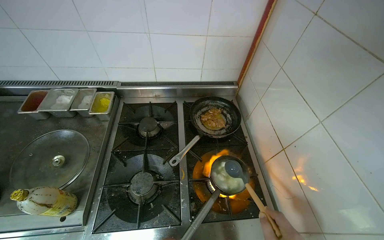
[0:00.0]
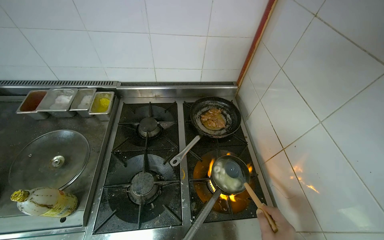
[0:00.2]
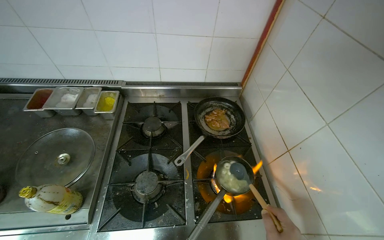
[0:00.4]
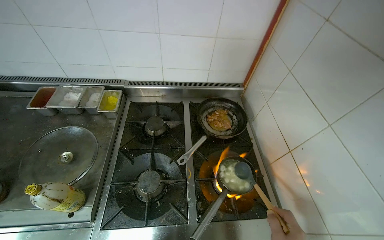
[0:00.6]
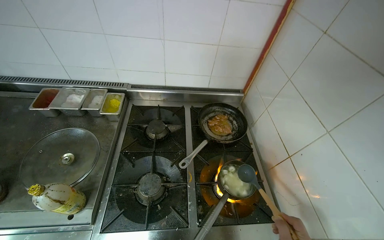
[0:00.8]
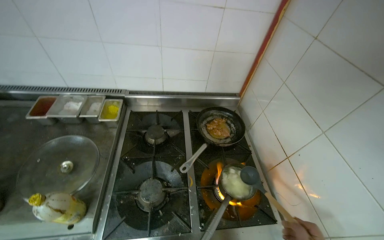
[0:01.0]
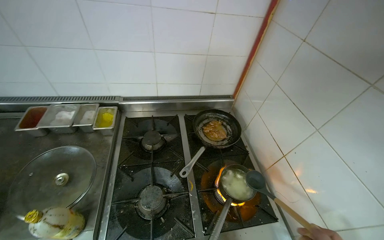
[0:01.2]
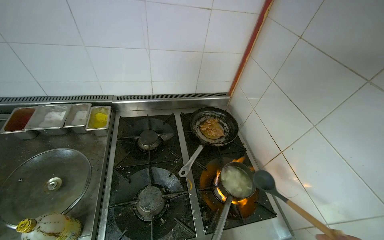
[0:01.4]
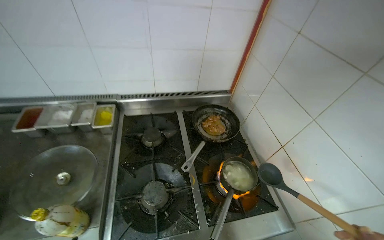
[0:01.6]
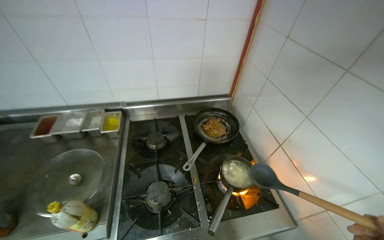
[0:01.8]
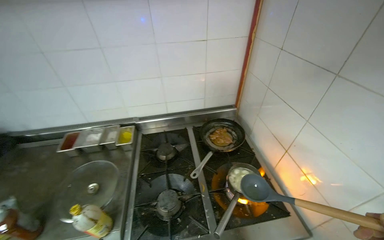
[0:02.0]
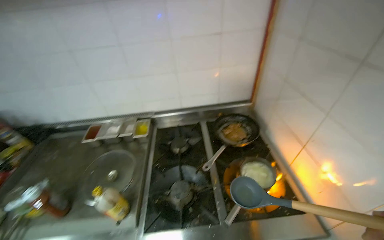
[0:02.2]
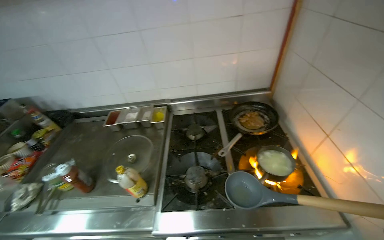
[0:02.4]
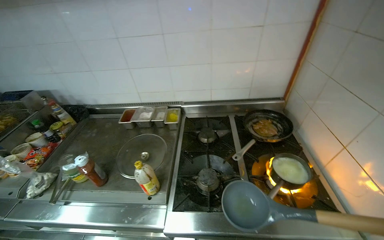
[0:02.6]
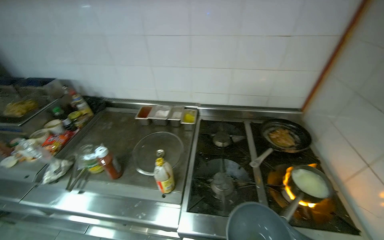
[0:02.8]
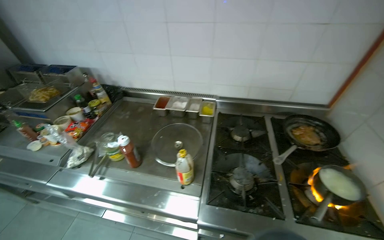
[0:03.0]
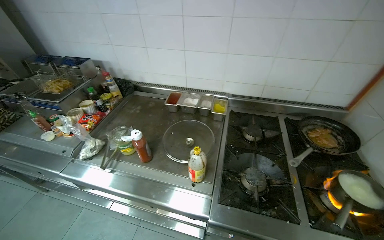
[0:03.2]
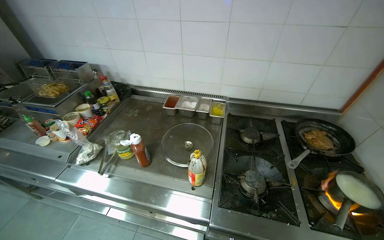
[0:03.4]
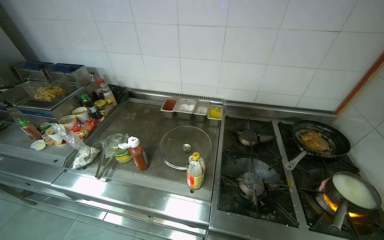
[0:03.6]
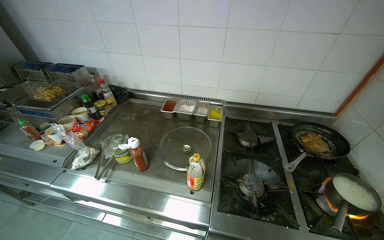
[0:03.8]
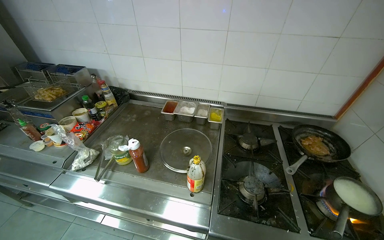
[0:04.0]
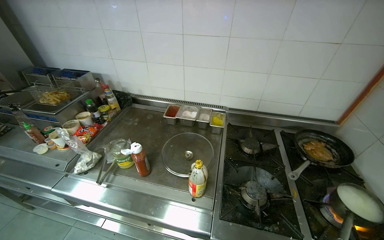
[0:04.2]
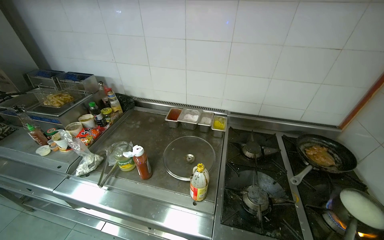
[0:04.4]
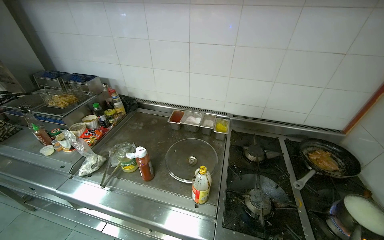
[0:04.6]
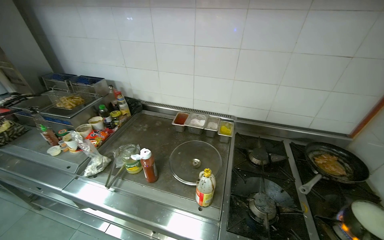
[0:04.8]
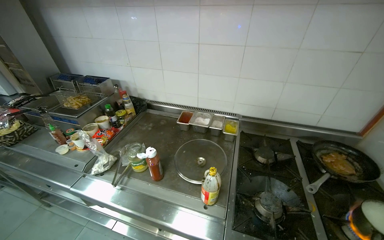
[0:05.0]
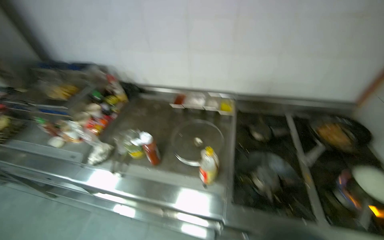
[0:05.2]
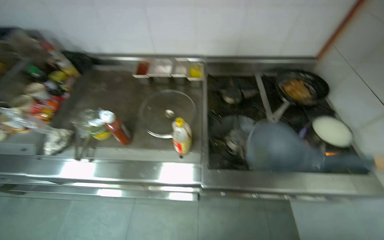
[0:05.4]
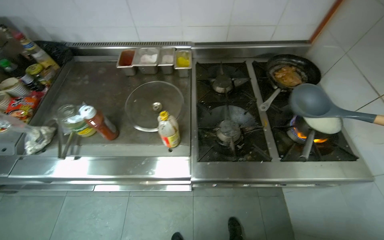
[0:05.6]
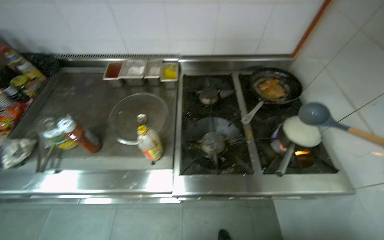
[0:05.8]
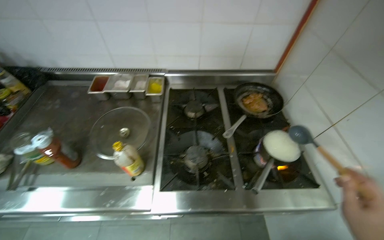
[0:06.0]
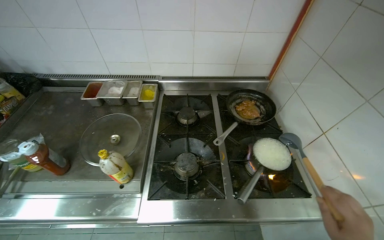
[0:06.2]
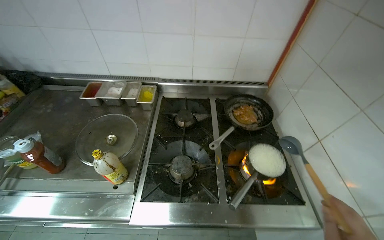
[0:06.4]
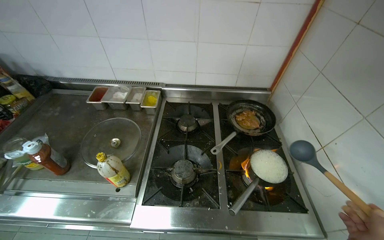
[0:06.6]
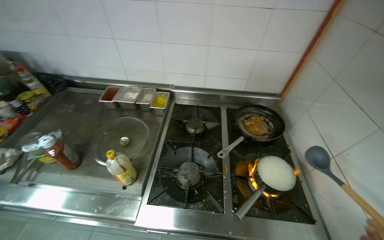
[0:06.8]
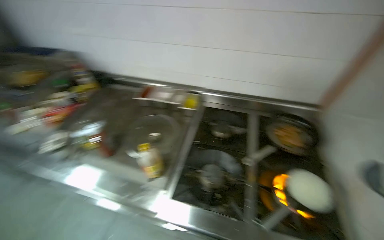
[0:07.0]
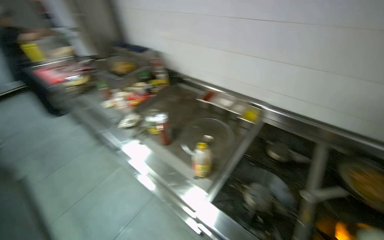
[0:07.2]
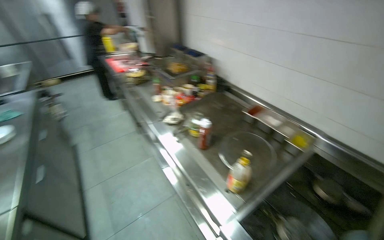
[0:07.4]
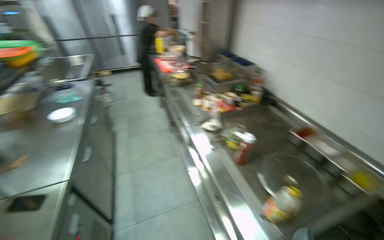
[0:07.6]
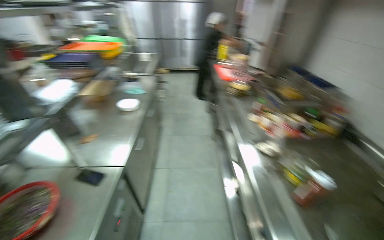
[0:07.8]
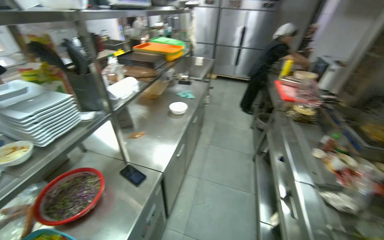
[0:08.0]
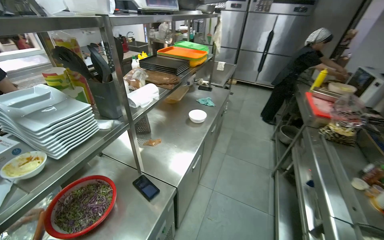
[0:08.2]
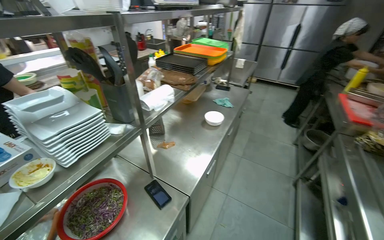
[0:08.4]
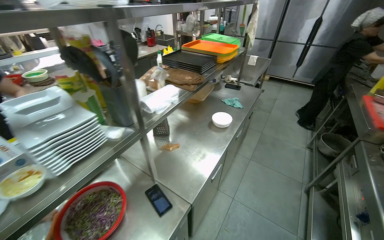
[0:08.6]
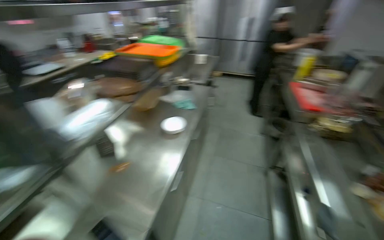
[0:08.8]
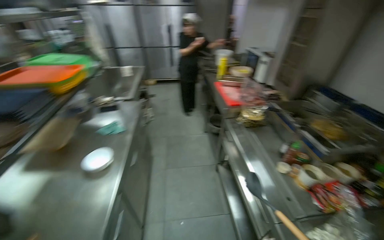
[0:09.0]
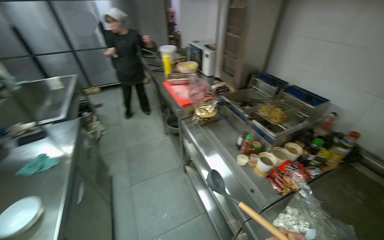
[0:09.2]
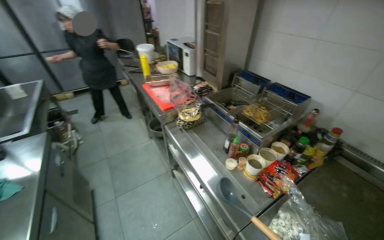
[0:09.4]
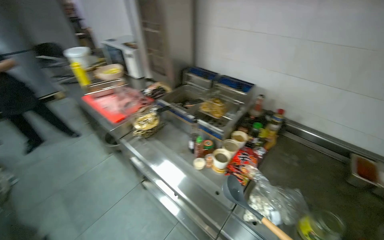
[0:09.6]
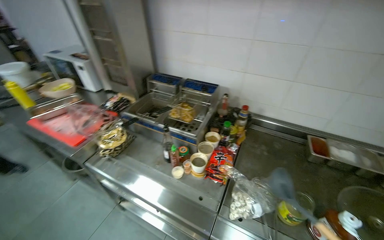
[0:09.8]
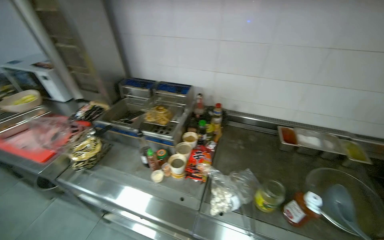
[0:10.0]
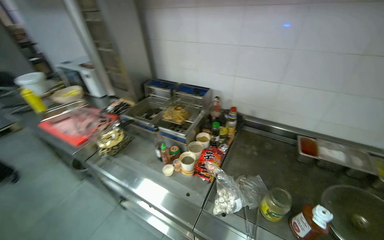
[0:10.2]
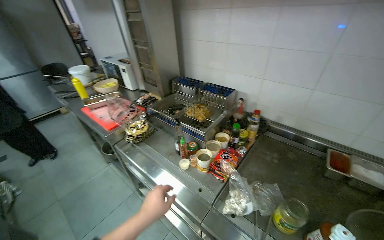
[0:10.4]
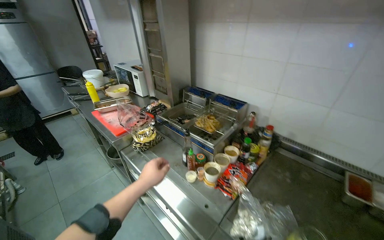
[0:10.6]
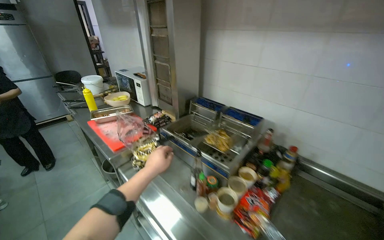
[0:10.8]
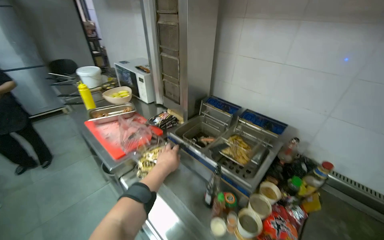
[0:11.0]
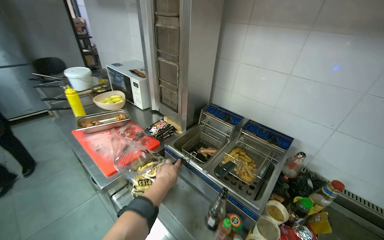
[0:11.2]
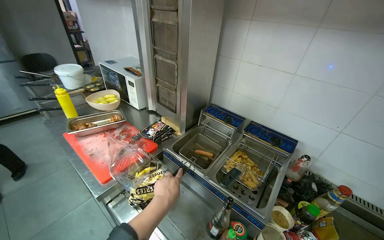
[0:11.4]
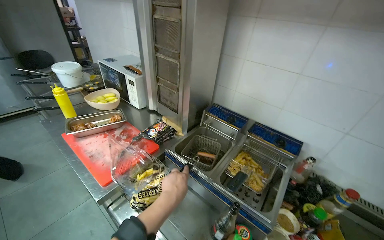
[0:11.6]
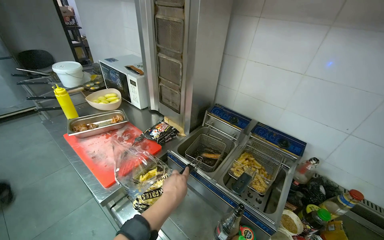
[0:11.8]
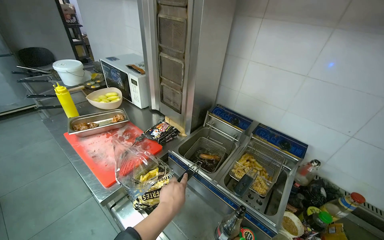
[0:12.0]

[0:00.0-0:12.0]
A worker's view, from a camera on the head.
Job: cooking food.
The whole recording: cooking dumplings. the worker cooking dumplings.
0:01.6 to 0:03.0: The wearer looks about 25 degrees further to the left.
0:04.4 to 0:06.0: The head rotates some 15 degrees to the right. The view tips downward by approximately 15 degrees.
0:06.0 to 0:07.6: The wearer looks some 70 degrees further to the left.
0:07.6 to 0:09.0: The wearer moves roughly 70 cm.
0:09.0 to 0:10.4: The head turns to the right by some 45 degrees.
0:10.4 to 0:12.0: The camera is carried some 60 cm.

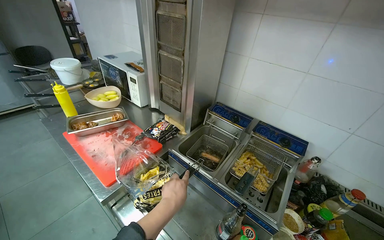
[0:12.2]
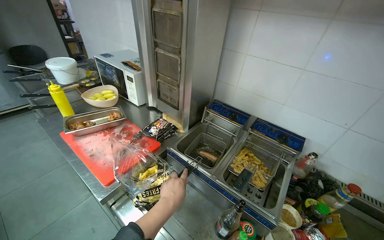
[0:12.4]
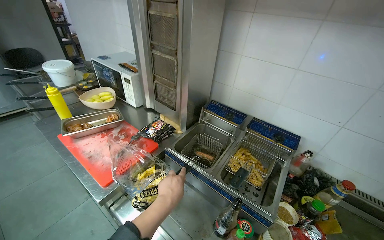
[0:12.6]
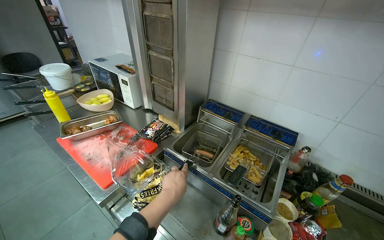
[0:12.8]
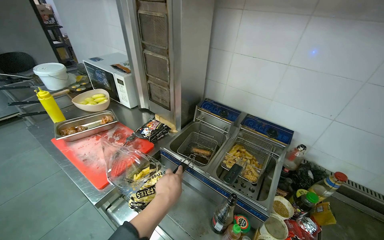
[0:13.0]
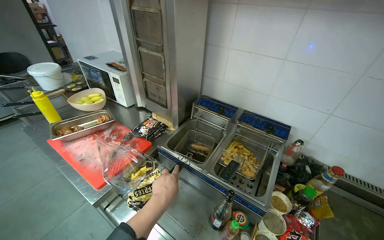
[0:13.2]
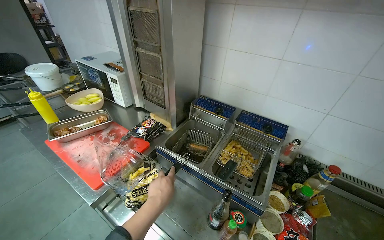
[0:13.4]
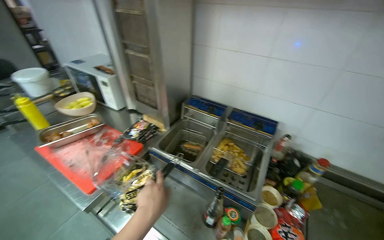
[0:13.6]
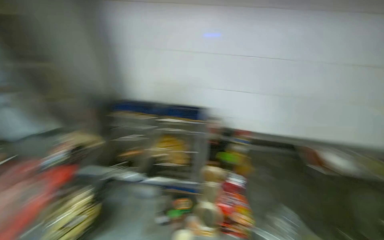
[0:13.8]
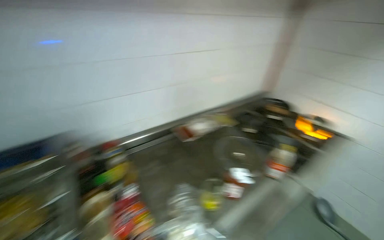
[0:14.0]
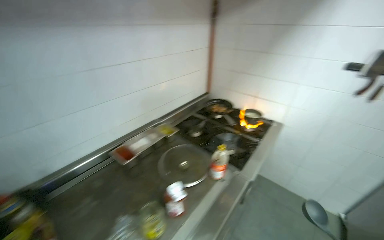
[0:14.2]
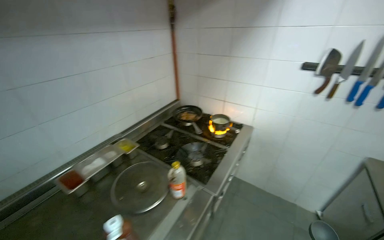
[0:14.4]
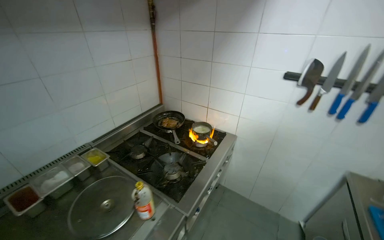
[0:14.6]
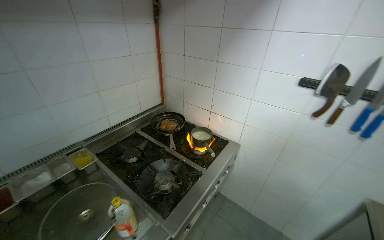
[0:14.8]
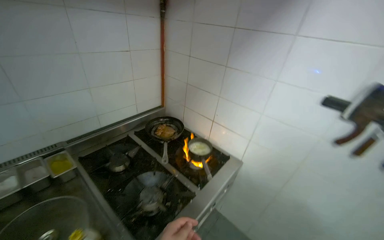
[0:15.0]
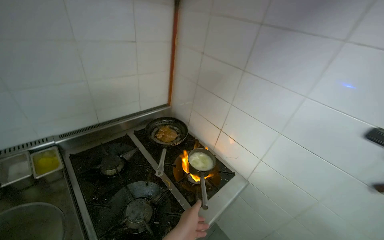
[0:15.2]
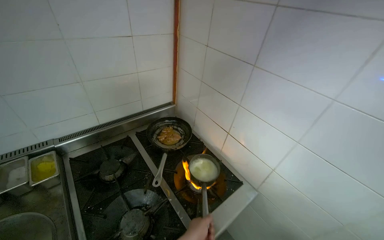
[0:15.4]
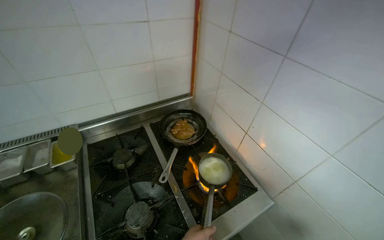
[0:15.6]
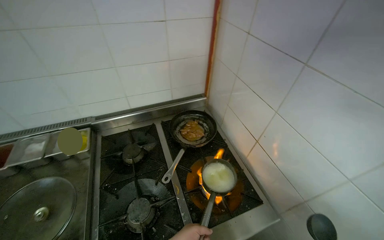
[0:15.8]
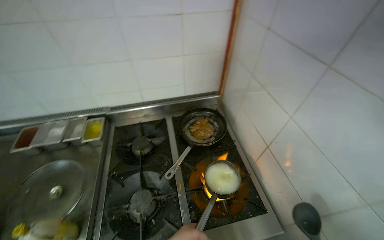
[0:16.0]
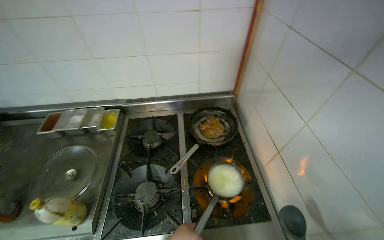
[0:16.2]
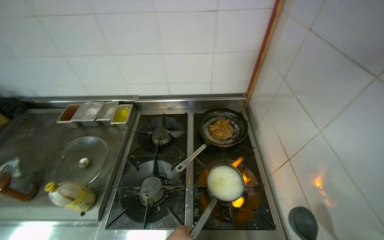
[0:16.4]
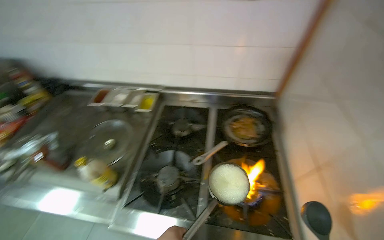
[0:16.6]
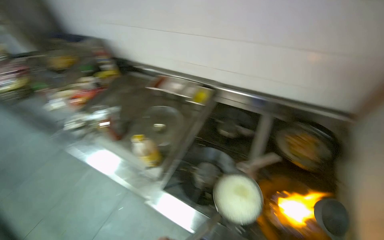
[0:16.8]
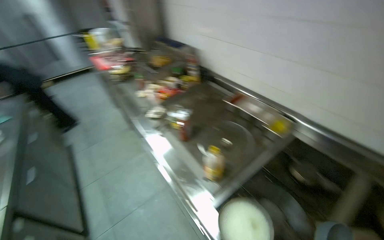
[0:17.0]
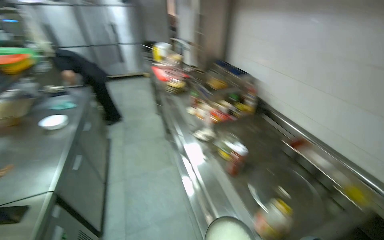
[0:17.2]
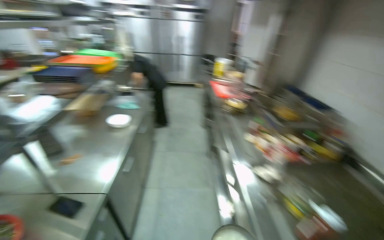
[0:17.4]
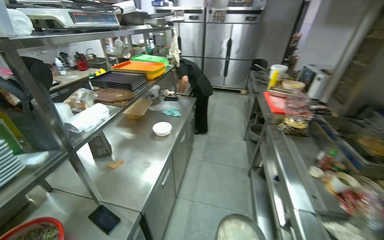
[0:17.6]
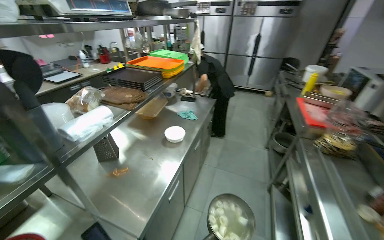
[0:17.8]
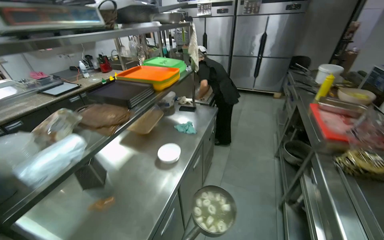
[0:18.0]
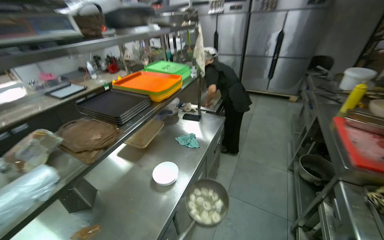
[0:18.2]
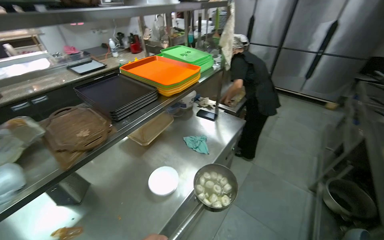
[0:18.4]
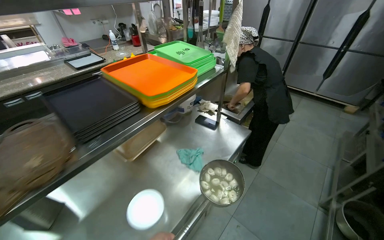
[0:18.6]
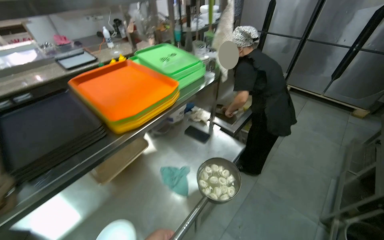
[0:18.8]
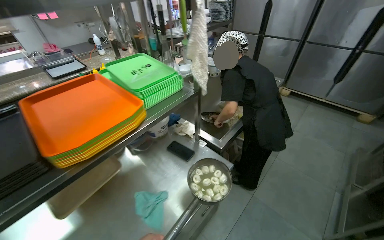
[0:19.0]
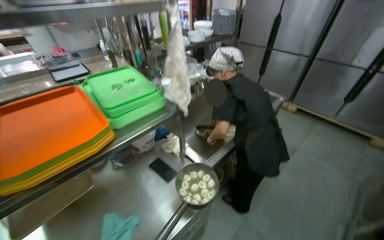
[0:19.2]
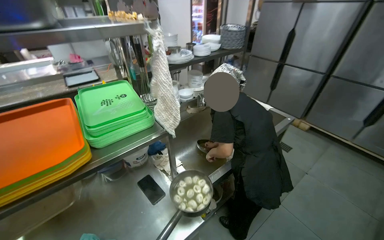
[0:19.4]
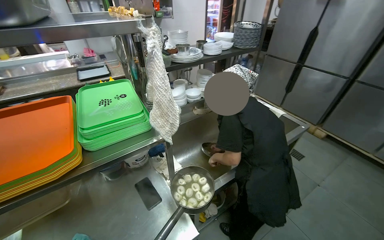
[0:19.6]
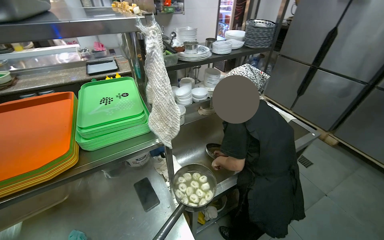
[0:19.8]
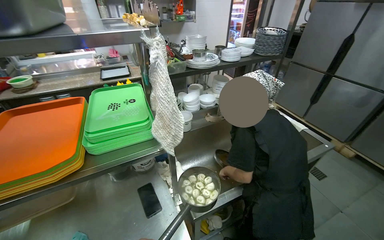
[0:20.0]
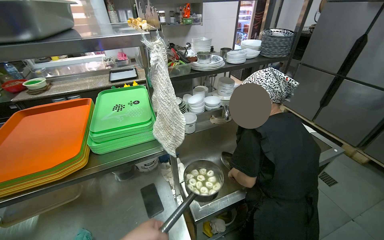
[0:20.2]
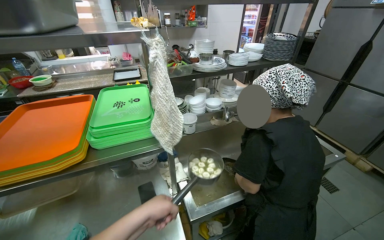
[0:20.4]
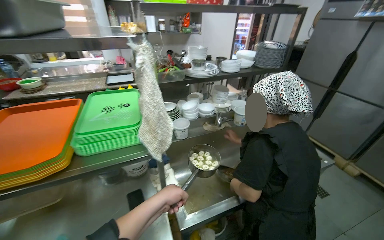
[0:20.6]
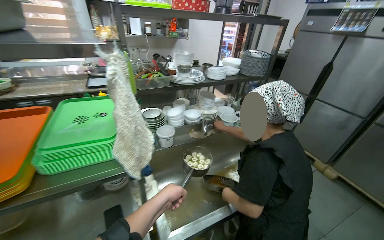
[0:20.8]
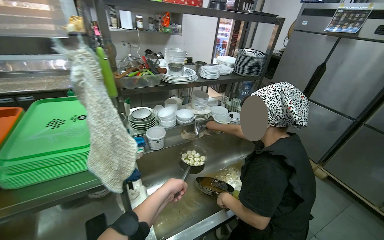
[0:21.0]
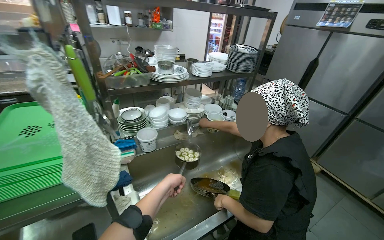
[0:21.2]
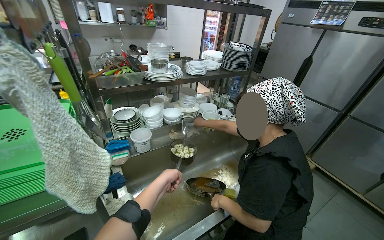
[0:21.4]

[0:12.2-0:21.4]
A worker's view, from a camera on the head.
Job: cooking food.
The whole recording: cooking dumplings. the worker cooking dumplings.
0:12.2 to 0:13.8: The head rotates about 30 degrees to the right.
0:13.8 to 0:15.2: The head travels approximately 1 m. The head turns to the right by roughly 55 degrees.
0:15.2 to 0:16.8: The head rotates roughly 70 degrees to the left. The camera pitches downward, by roughly 15 degrees.
0:16.8 to 0:18.4: The wearer moves roughly 1.5 m. The head rotates about 100 degrees to the left.
0:18.4 to 0:19.8: The head travels some 90 cm. The head rotates about 25 degrees to the left.
